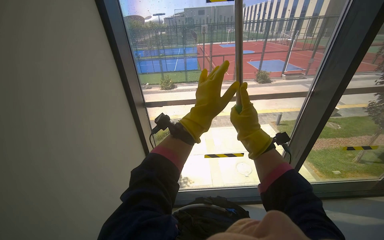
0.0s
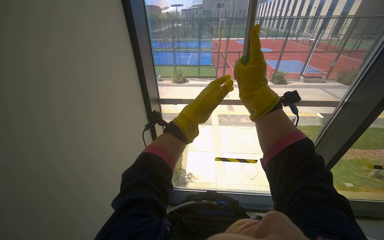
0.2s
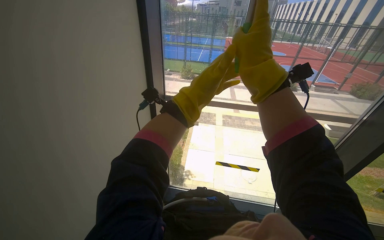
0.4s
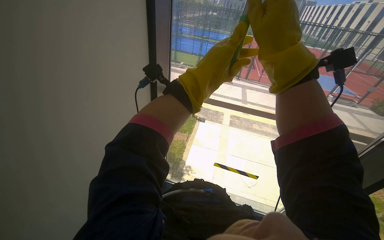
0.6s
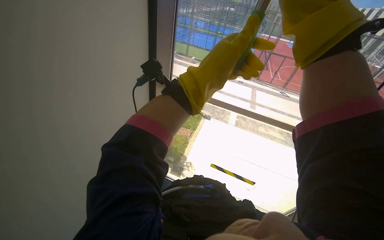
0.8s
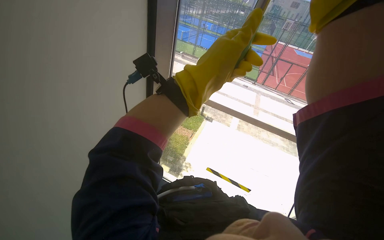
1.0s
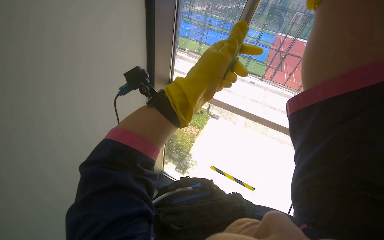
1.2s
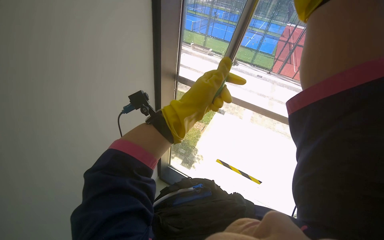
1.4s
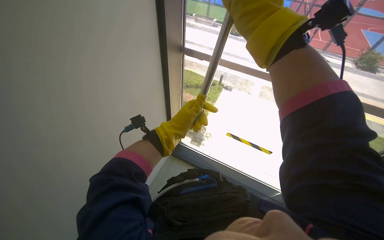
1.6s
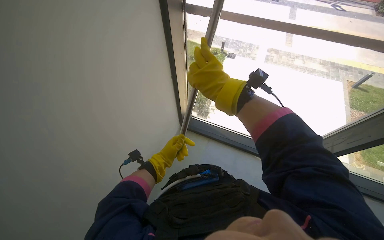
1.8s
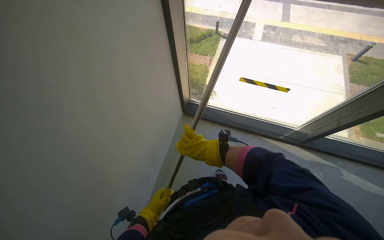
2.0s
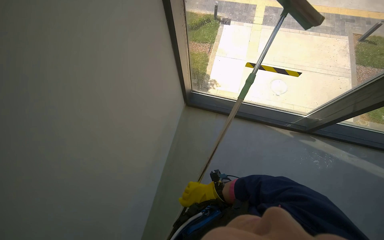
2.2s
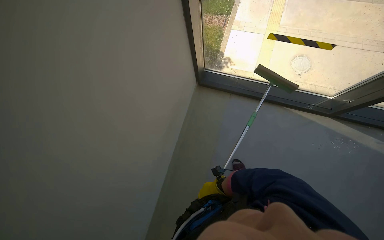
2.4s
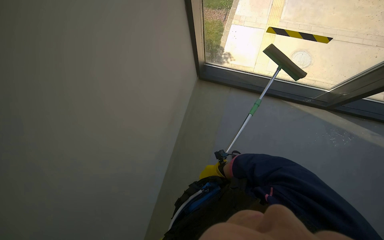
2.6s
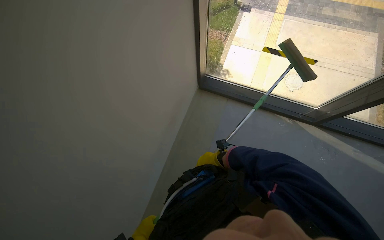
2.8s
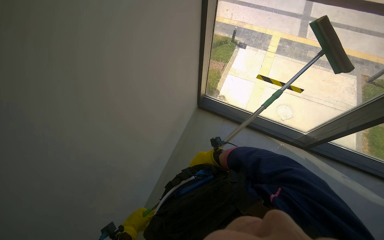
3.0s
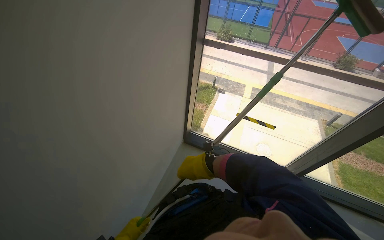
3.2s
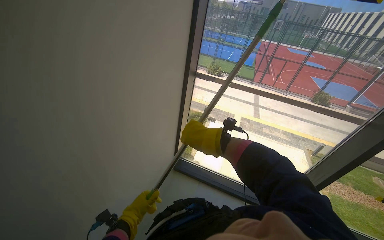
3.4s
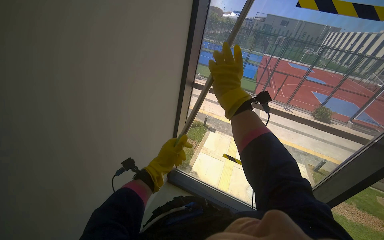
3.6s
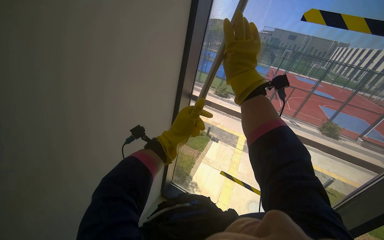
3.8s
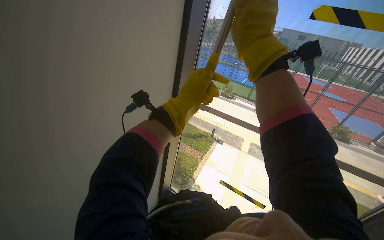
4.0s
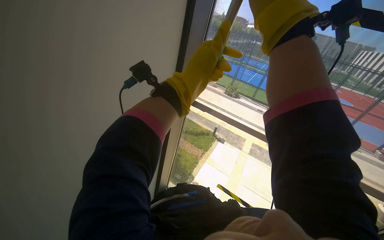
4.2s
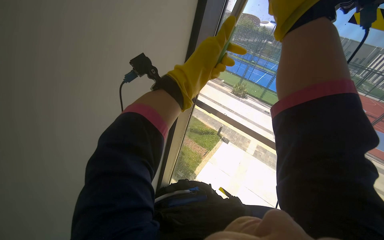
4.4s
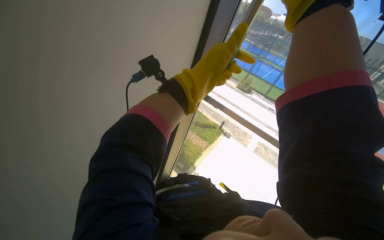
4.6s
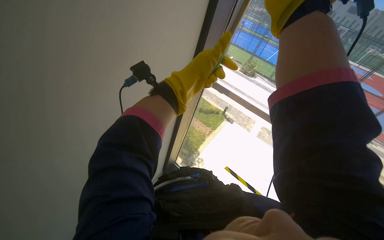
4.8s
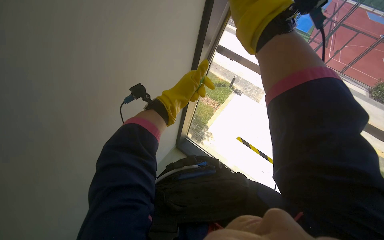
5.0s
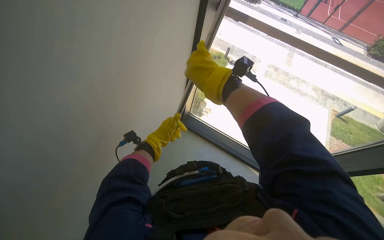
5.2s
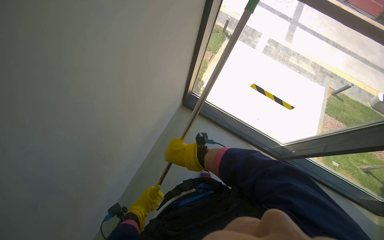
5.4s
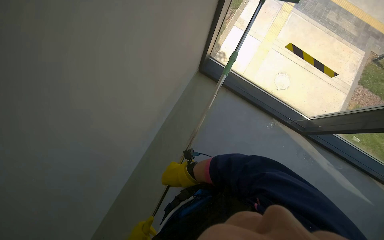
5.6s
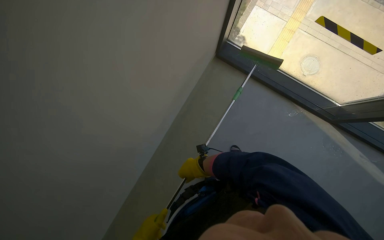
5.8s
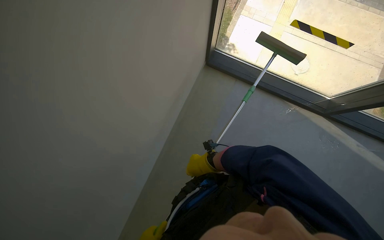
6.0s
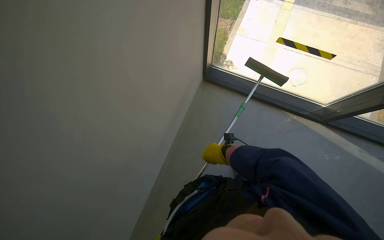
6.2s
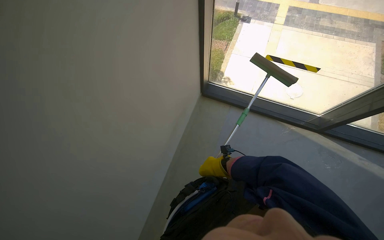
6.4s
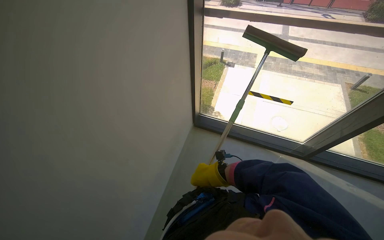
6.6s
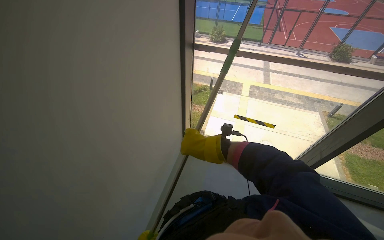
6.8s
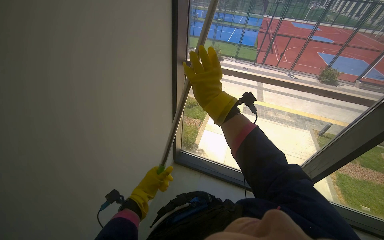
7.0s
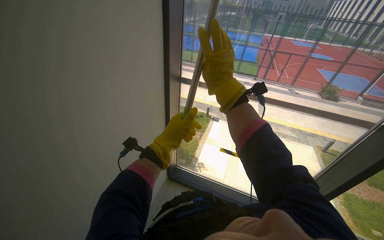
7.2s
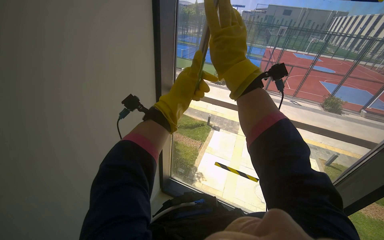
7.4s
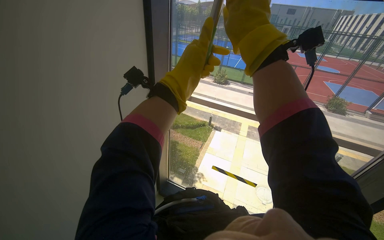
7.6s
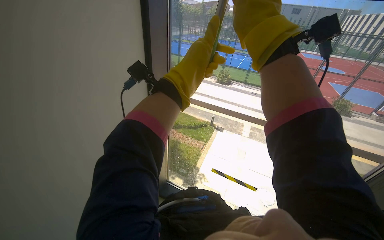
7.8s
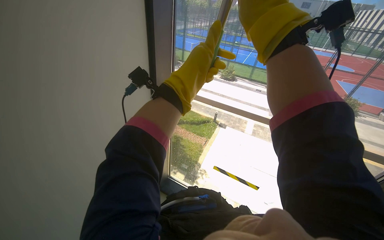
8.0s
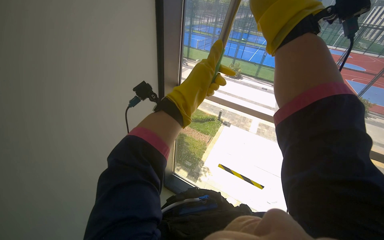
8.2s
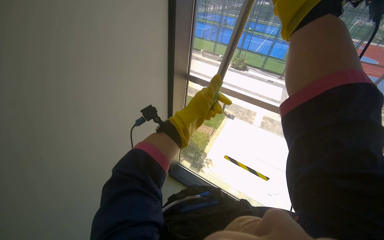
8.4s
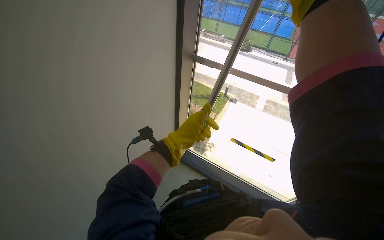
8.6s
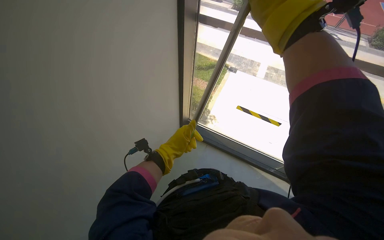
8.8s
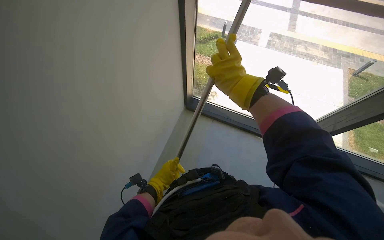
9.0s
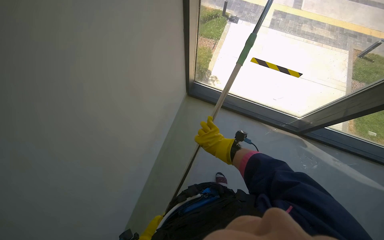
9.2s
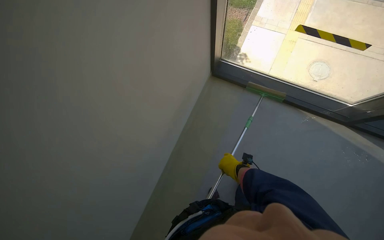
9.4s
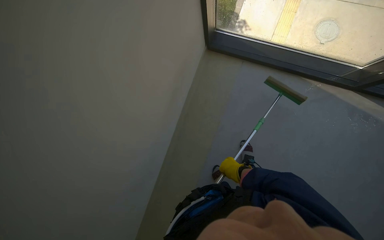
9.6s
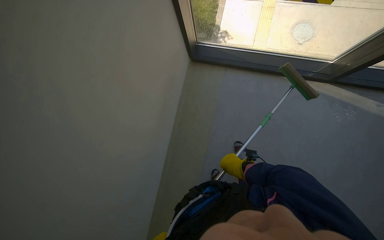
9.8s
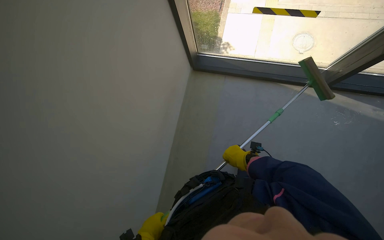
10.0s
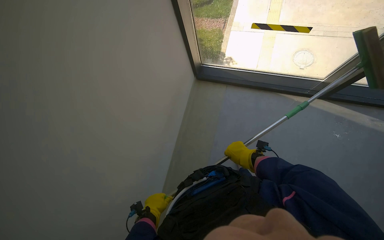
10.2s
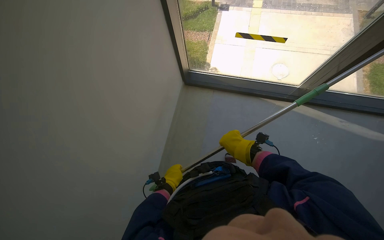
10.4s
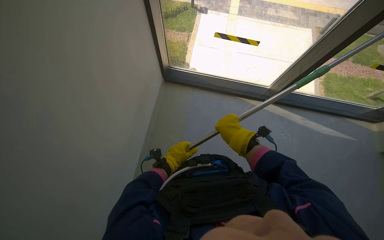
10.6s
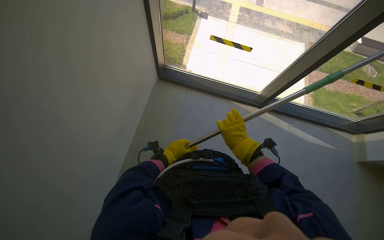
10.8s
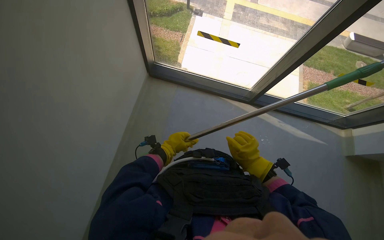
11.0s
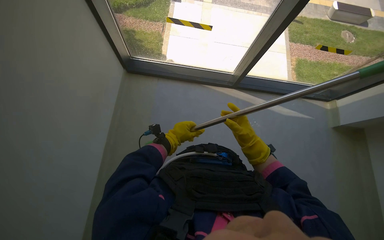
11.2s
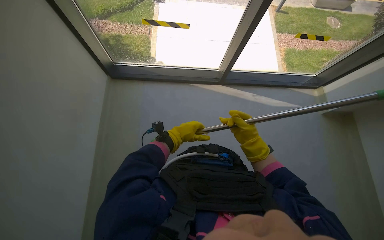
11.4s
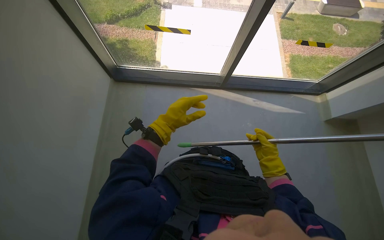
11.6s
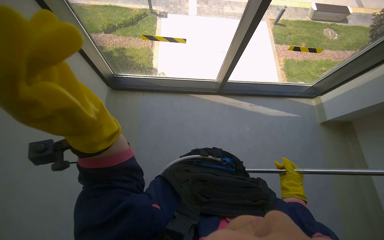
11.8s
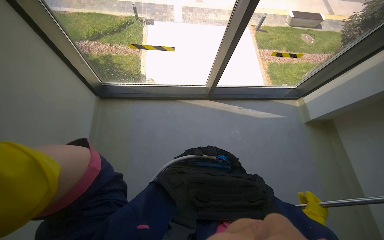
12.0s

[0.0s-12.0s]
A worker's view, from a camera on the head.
Job: cleaning windows.
The whole recording: Cleaning window with squeegee. The worker uses a long-handled squeegee to clean a large window.
0.0s to 1.6s: The head turns to the left by roughly 30 degrees. The camera pitches downward, by roughly 15 degrees.
3.0s to 4.4s: The wearer looks some 30 degrees further upward.
4.4s to 6.0s: The view tips downward by roughly 45 degrees.
6.0s to 7.6s: The camera pitches upward, by some 50 degrees.
7.6s to 9.0s: The camera pitches downward, by approximately 30 degrees.
9.0s to 10.4s: The wearer moves about 1.5 m.
10.4s to 12.0s: The head rotates roughly 25 degrees to the right. The right hand heads down the picture and to the right, covering approximately 50 cm.

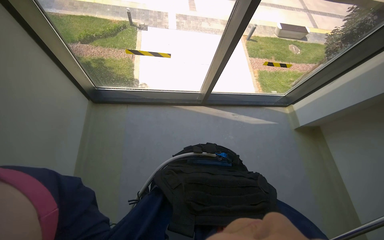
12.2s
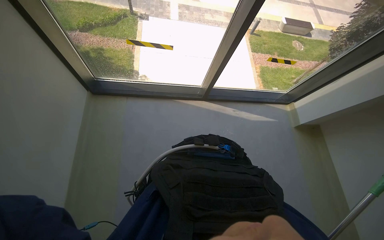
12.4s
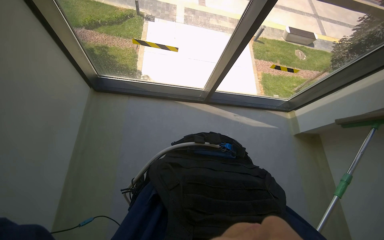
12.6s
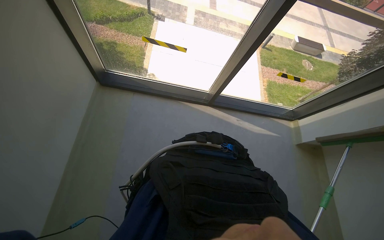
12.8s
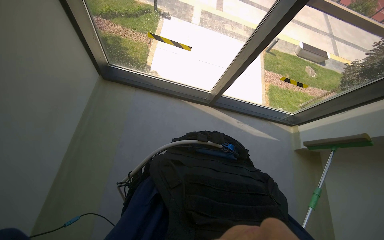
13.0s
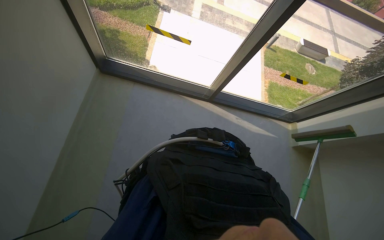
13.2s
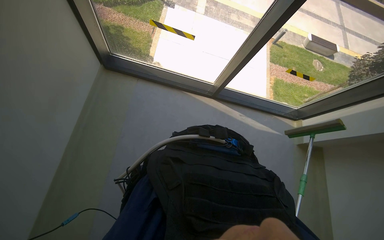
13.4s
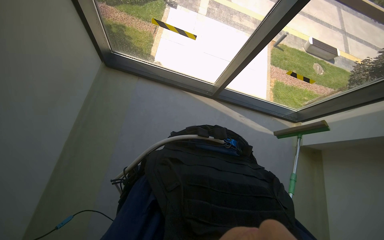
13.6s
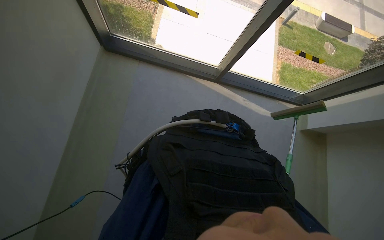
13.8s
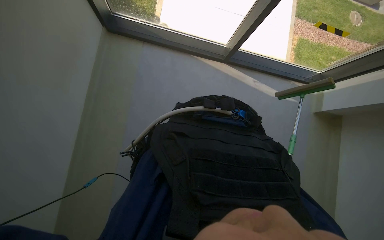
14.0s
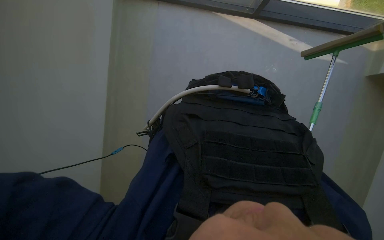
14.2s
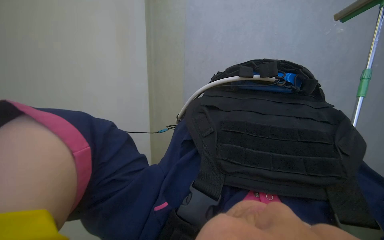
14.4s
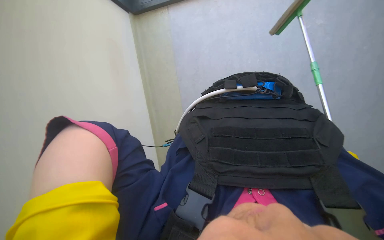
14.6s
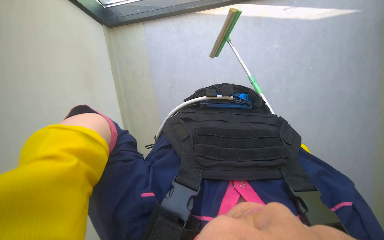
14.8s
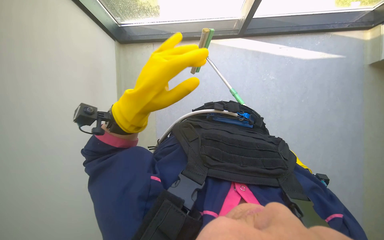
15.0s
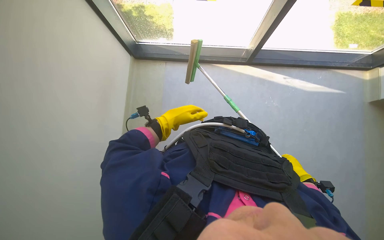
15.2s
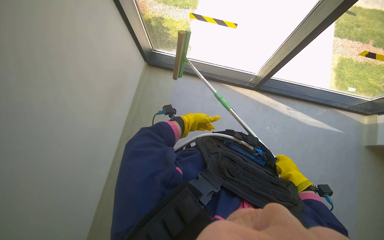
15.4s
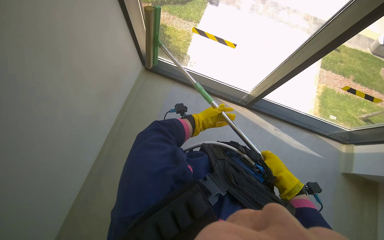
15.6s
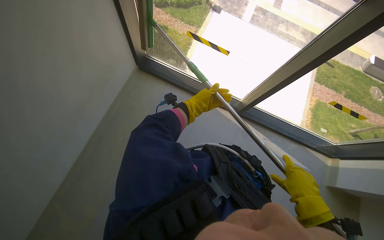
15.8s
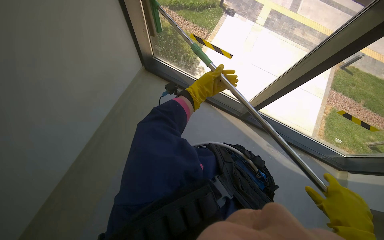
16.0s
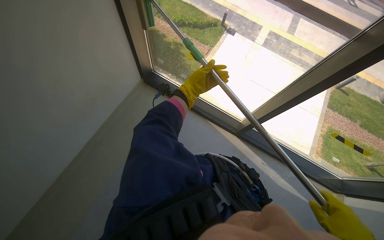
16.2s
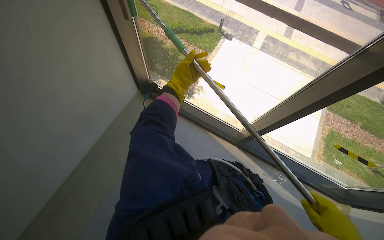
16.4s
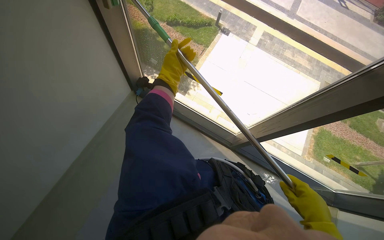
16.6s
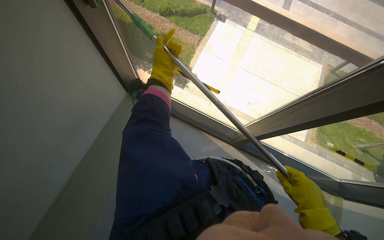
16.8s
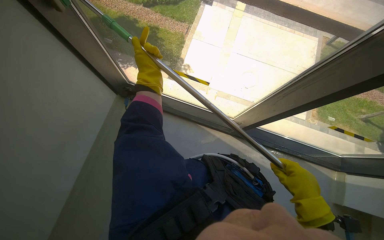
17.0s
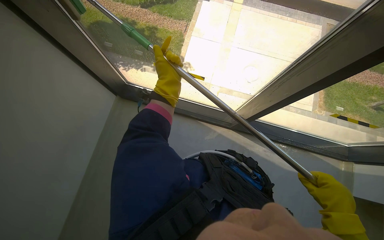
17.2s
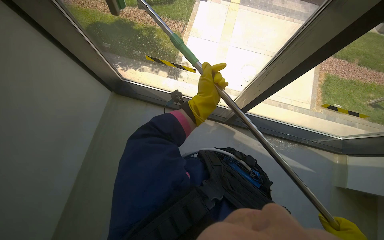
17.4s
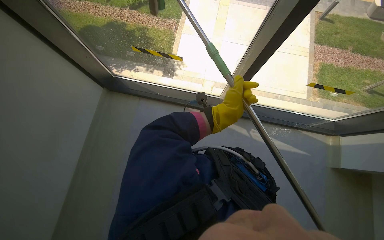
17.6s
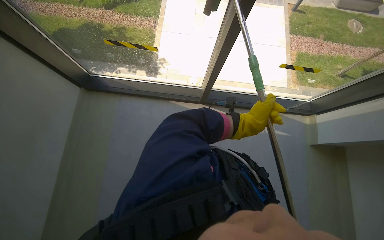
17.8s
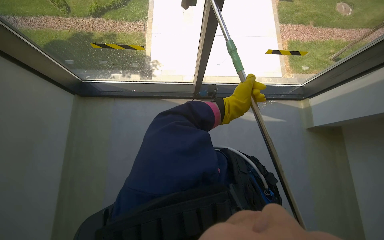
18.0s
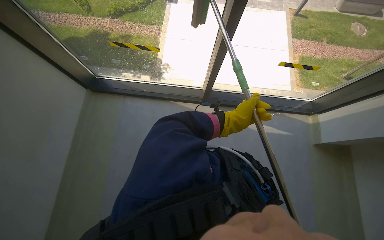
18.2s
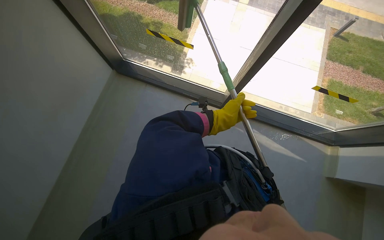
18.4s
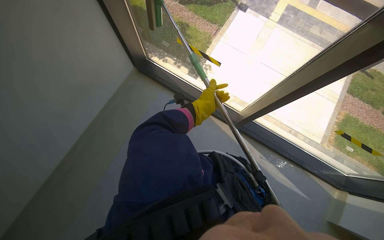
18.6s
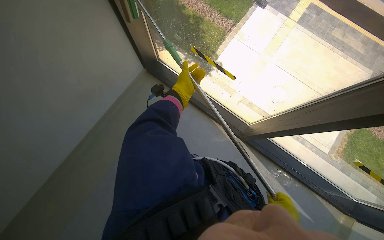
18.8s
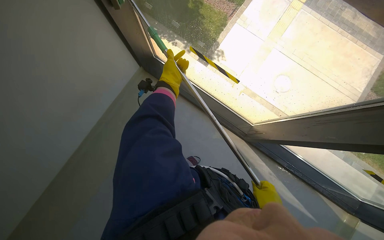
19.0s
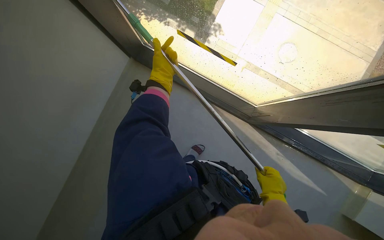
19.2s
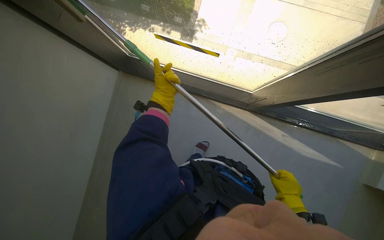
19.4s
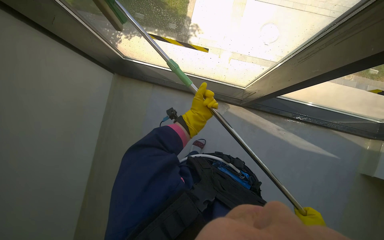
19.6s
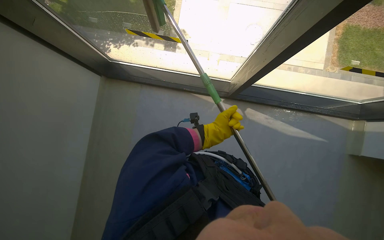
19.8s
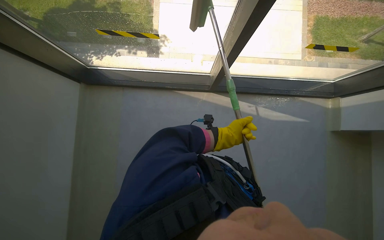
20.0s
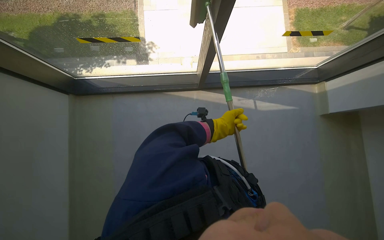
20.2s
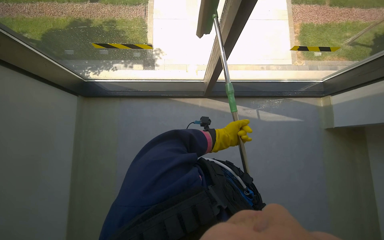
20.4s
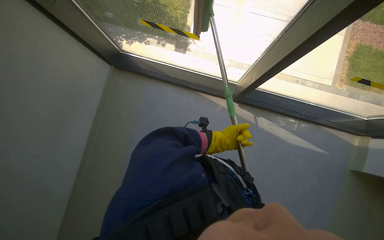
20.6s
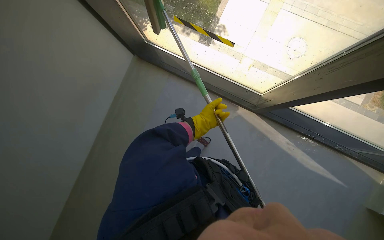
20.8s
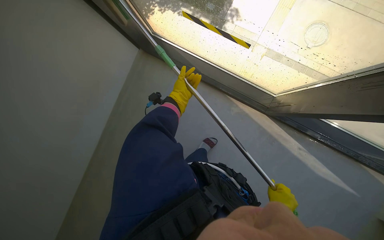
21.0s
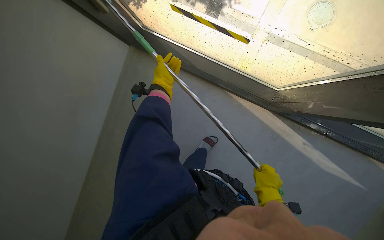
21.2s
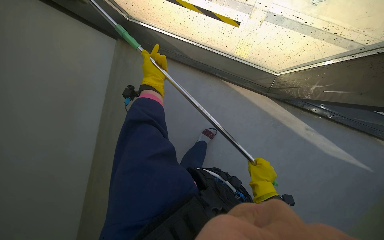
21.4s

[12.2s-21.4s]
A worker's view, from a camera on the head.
Job: cleaning windows.
The whole recording: Cleaning window with squeegee. The worker uses a long-handled squeegee to clean a large window.
16.8s to 18.4s: The left hand heads to the right and down the picture, covering roughly 35 cm.
18.4s to 19.8s: The camera is carried about 40 cm.
